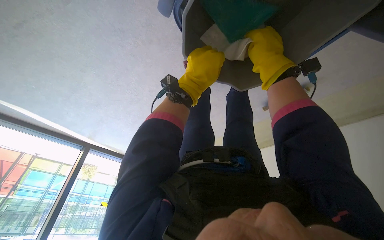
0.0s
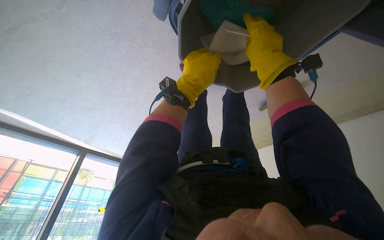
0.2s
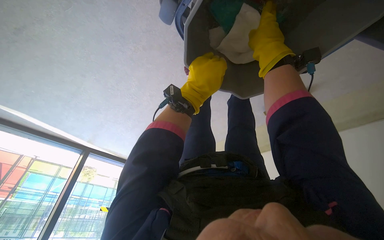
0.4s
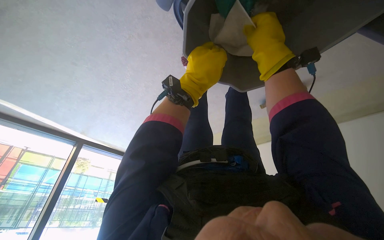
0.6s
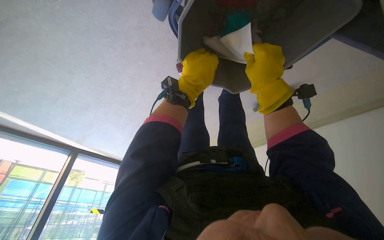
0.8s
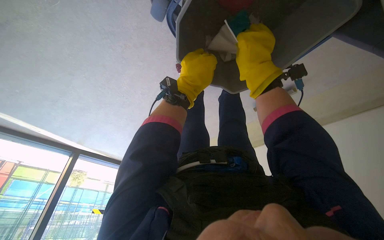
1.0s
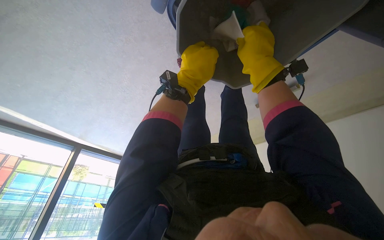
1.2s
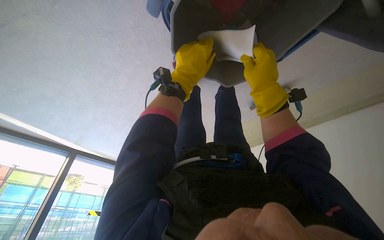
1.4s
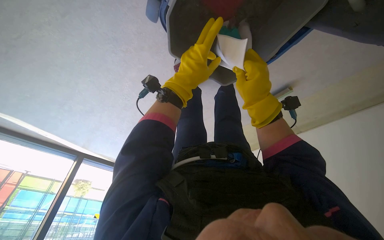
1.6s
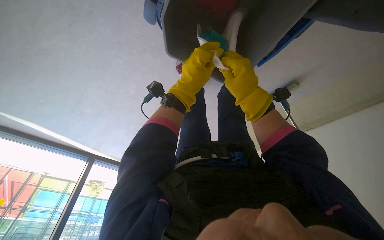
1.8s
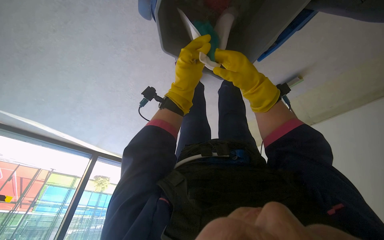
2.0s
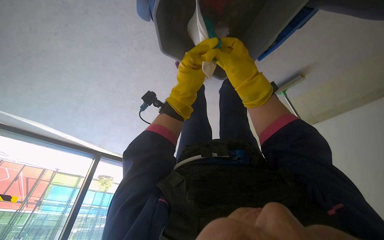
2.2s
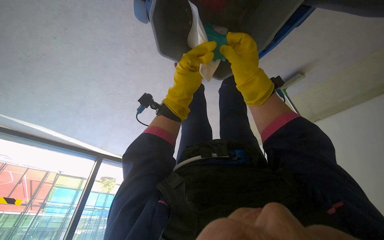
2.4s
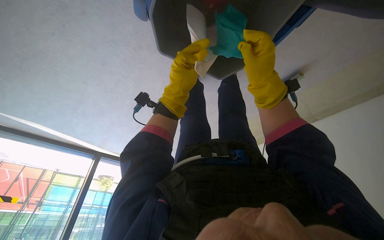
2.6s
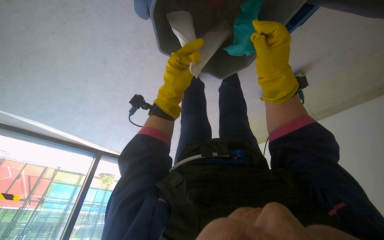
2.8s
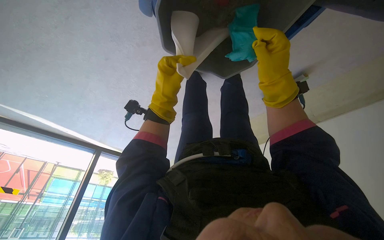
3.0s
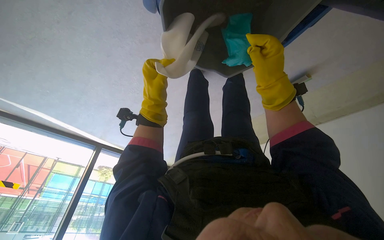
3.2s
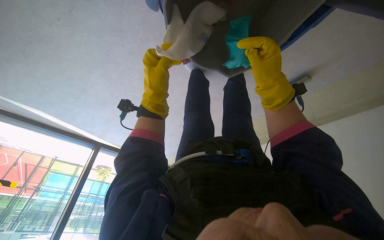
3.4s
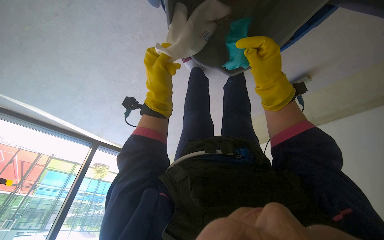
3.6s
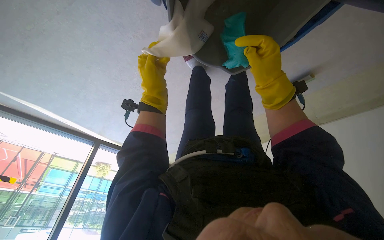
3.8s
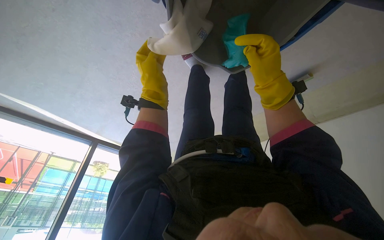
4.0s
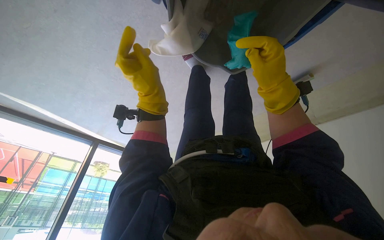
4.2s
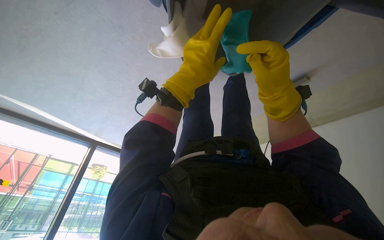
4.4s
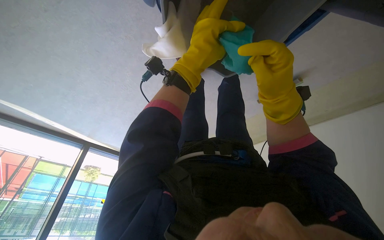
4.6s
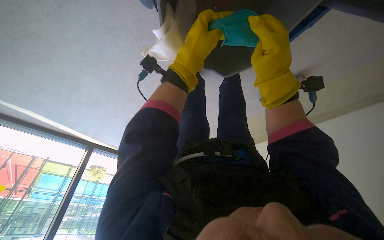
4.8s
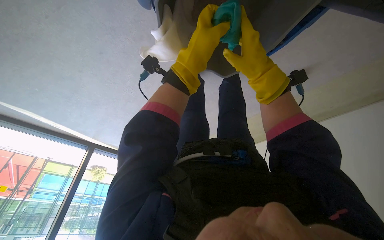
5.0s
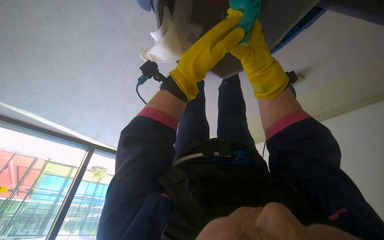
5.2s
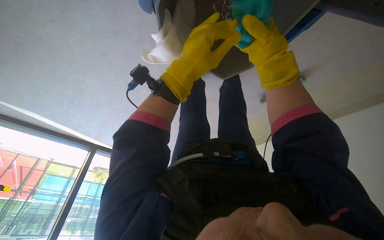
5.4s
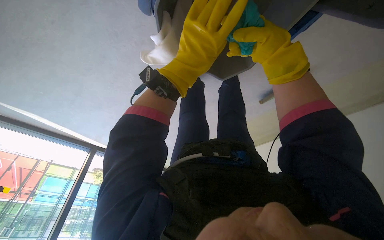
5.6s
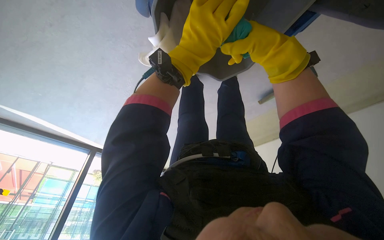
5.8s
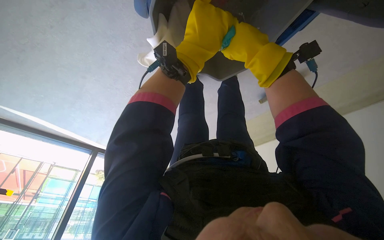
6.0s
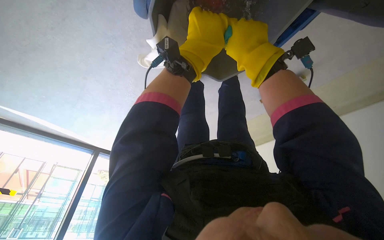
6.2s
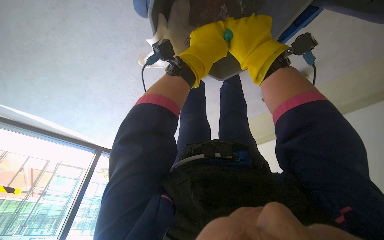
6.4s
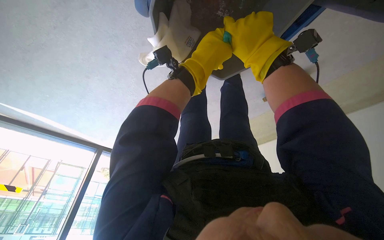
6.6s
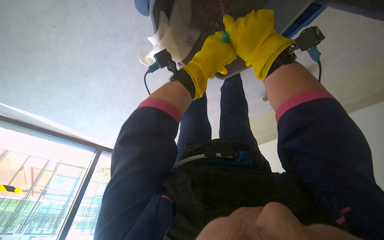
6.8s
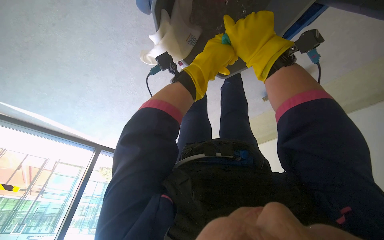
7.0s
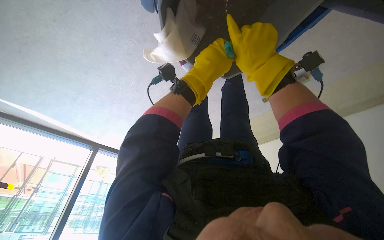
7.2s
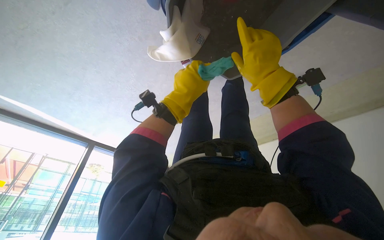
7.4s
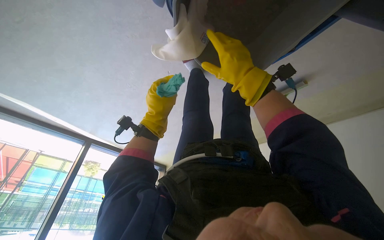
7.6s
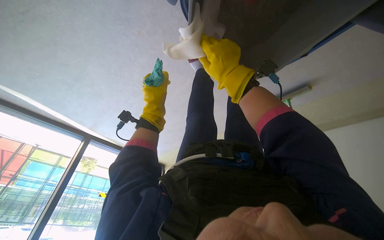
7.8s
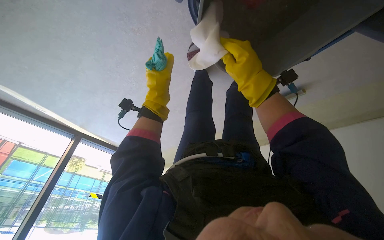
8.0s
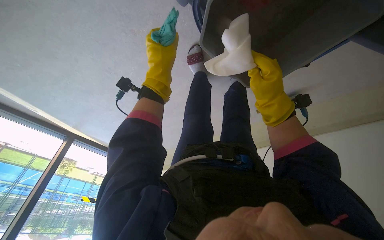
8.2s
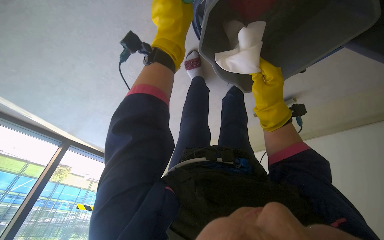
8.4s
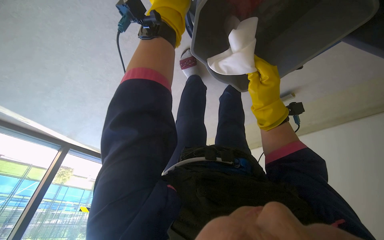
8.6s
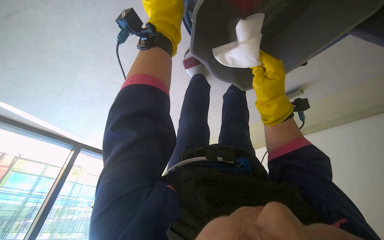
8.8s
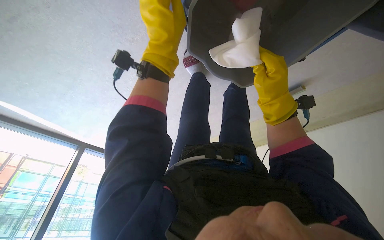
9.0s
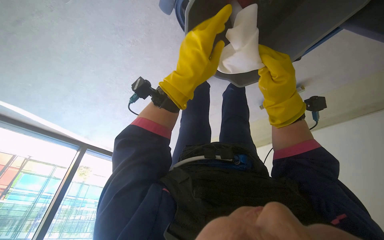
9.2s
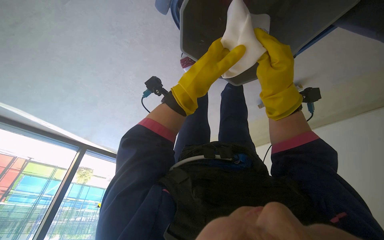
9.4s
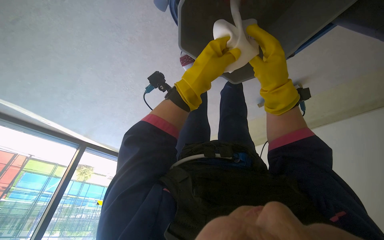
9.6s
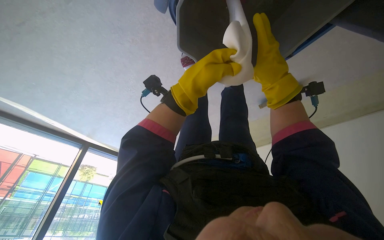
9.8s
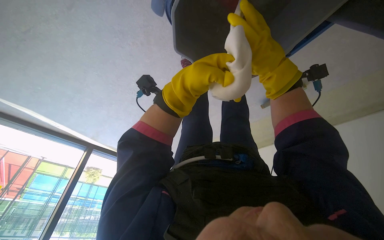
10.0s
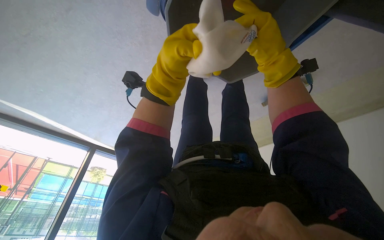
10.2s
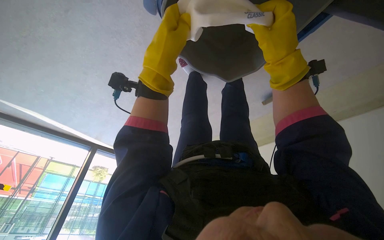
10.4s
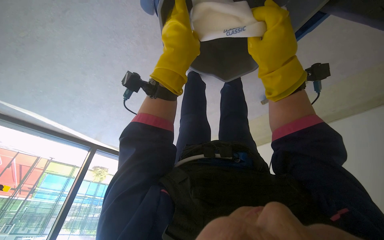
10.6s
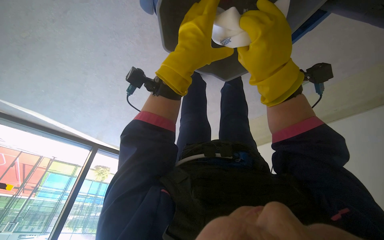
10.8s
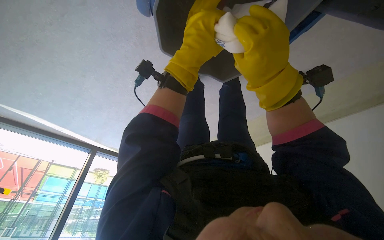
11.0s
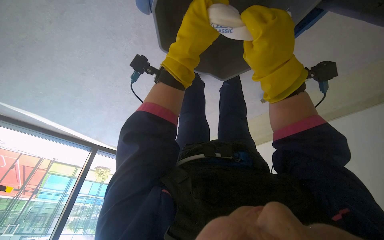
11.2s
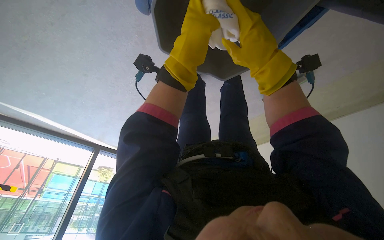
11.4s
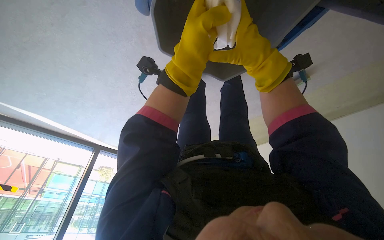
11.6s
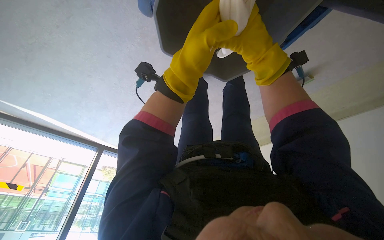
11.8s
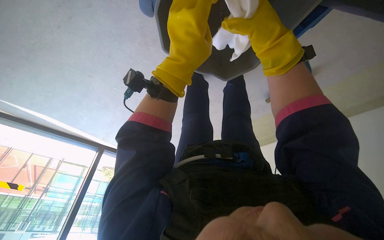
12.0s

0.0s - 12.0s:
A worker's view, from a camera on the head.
Job: preparing cleaning supplies.
The whole recording: Preparing cleaning cloths. The worker takes and prepares cleaning cloths from the cart.
0.0s - 1.6s: The right hand moves down the picture, about 15 cm.
1.6s - 3.0s: The left hand goes about 10 cm farther from the camera.
3.0s - 4.4s: The left hand moves nearer to the camera, approximately 10 cm.
4.4s - 6.0s: Both hands move up the picture, some 10 cm. The left hand travels farther from the camera and back again, some 10 cm each way.
6.0s - 7.6s: The right hand travels down the picture by about 10 cm. Meanwhile the left hand is displaced down the picture, to the left and farther from the camera by approximately 25 cm.
7.6s - 9.0s: The left hand goes some 15 cm up the picture.

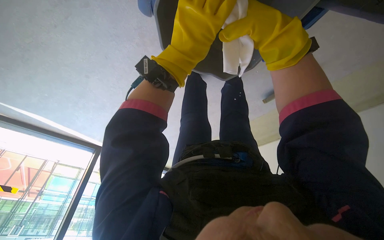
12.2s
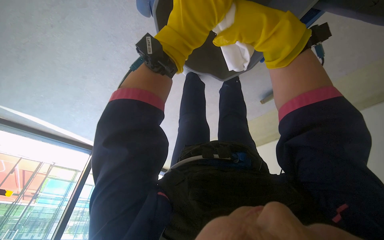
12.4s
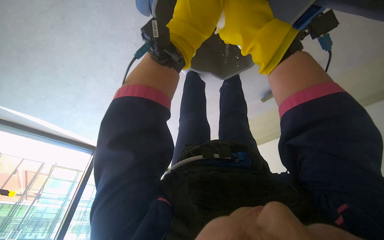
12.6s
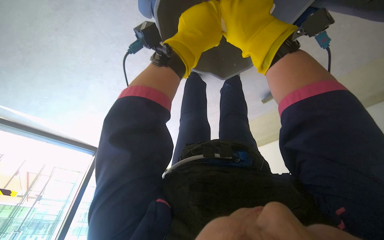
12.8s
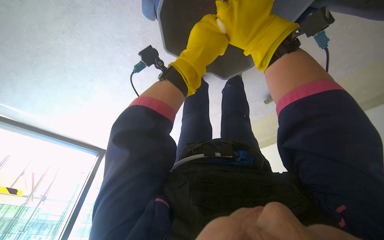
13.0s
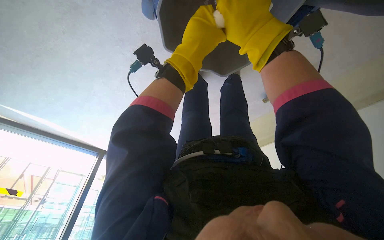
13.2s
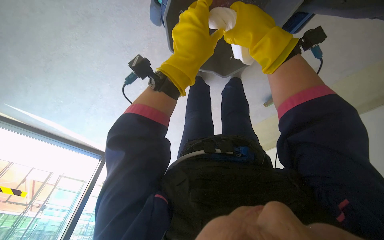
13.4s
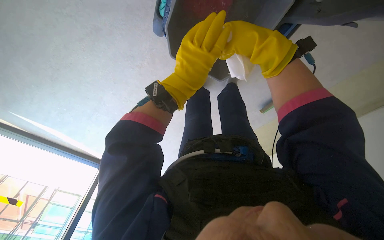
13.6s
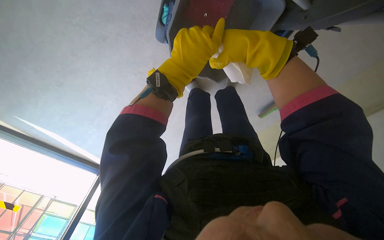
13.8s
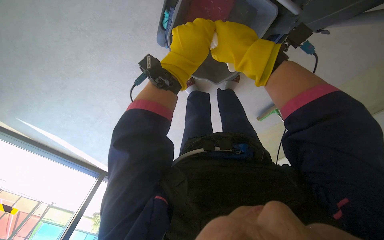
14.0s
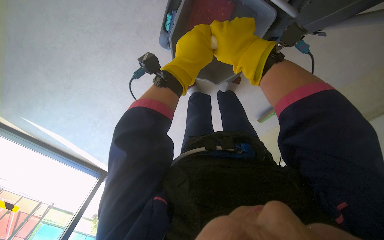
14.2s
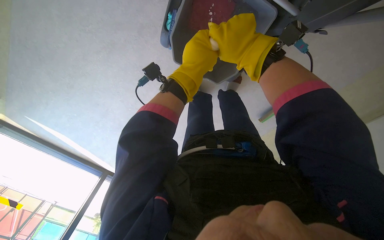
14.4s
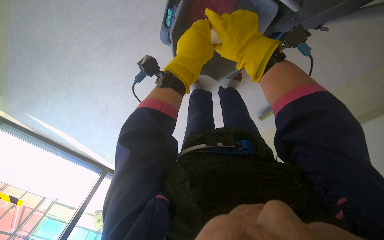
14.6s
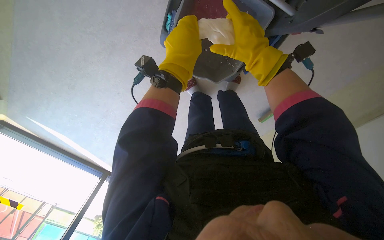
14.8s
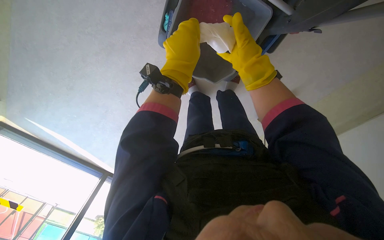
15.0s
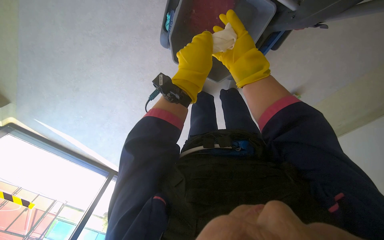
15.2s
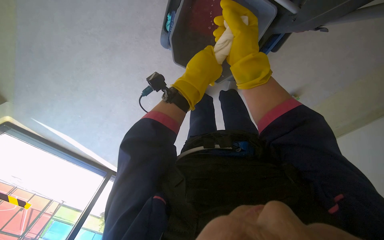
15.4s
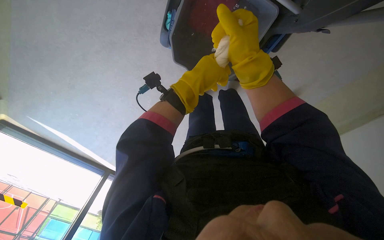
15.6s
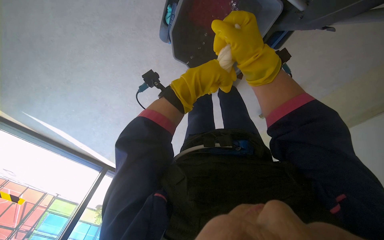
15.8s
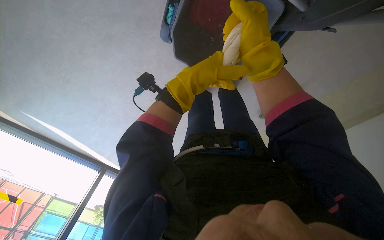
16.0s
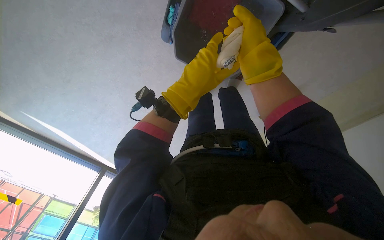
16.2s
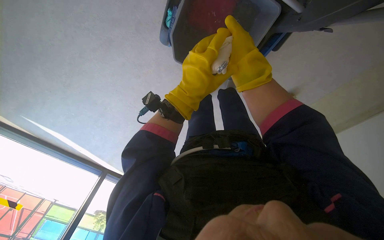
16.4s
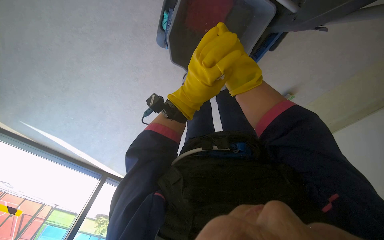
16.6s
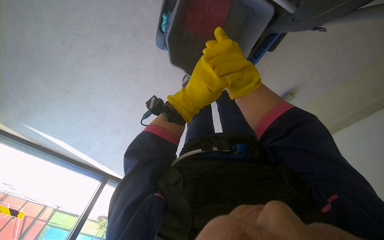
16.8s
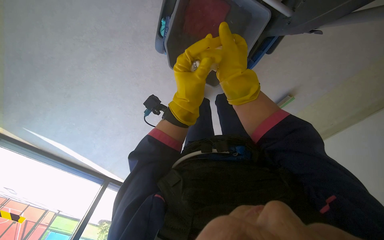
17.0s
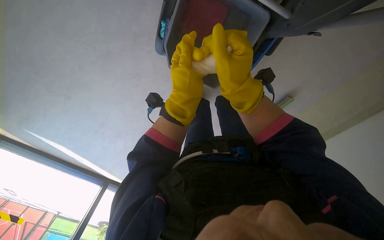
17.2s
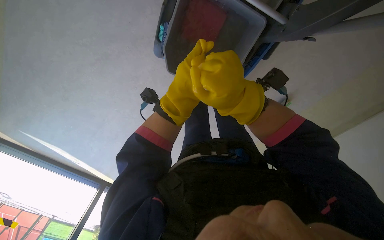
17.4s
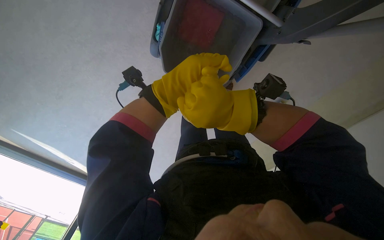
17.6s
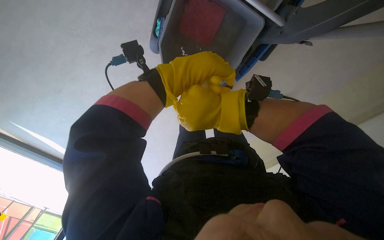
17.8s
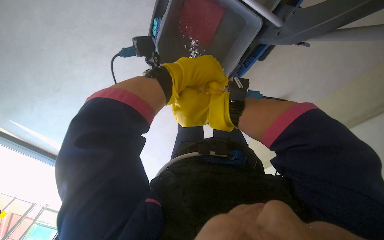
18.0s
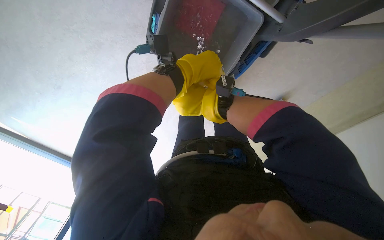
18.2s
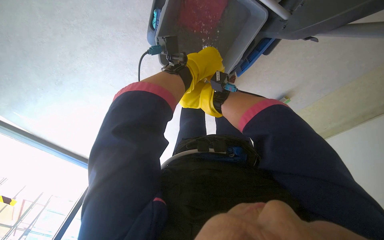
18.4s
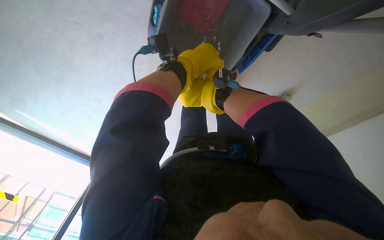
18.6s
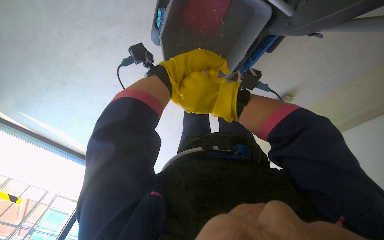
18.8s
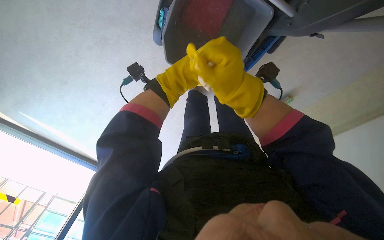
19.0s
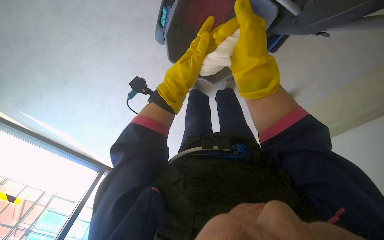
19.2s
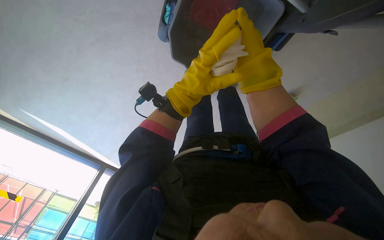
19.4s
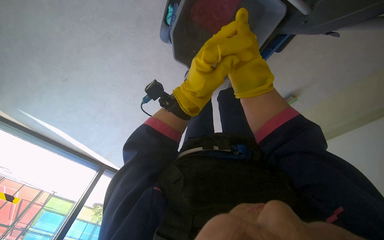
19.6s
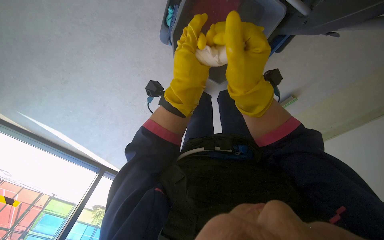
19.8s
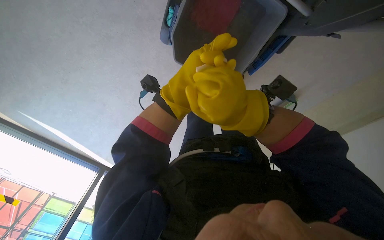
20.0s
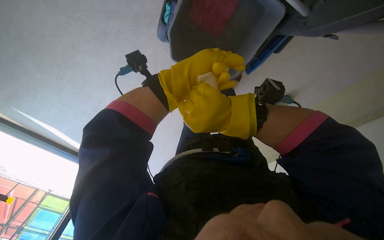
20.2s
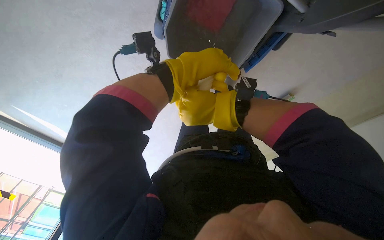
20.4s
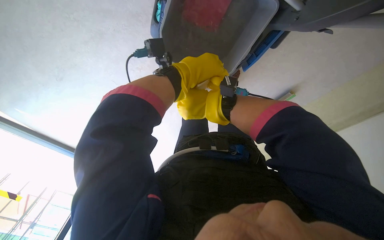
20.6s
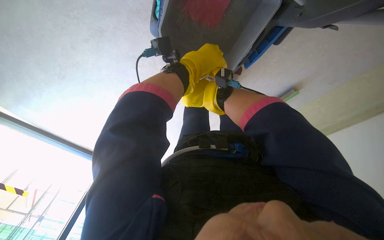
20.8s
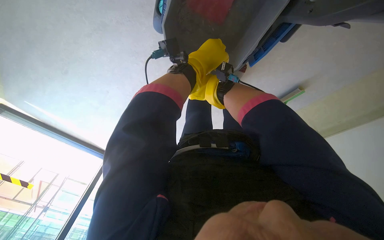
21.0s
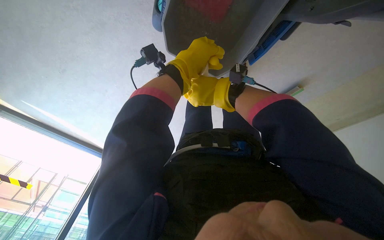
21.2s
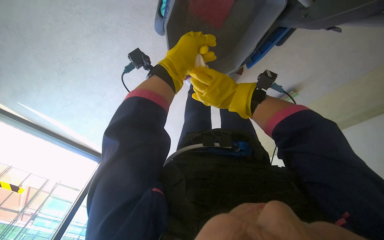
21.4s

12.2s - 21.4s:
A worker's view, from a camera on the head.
Job: preparing cleaning supplies.
The whole recording: Preparing cleaning cloths. The worker takes and prepares cleaning cloths from the cart.
12.2s - 13.8s: The view tilts some 15 degrees upward.
13.8s - 15.2s: The right hand heads farther from the camera, covering about 10 cm.
19.8s - 21.4s: The right hand moves roughly 30 cm farther from the camera and comes back.
